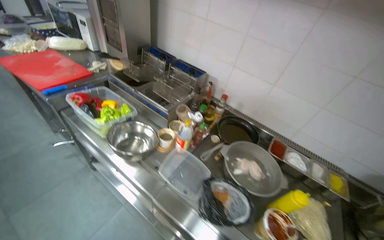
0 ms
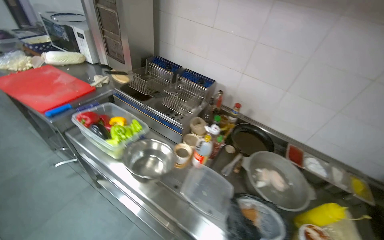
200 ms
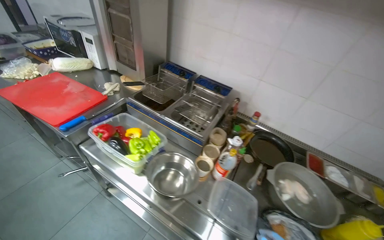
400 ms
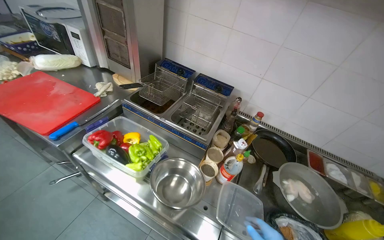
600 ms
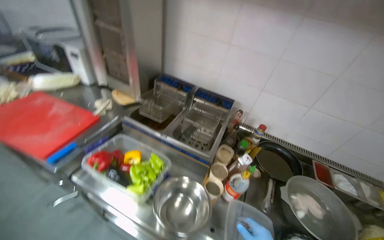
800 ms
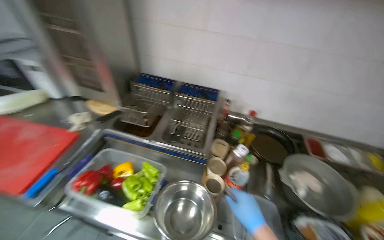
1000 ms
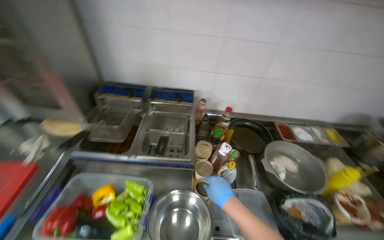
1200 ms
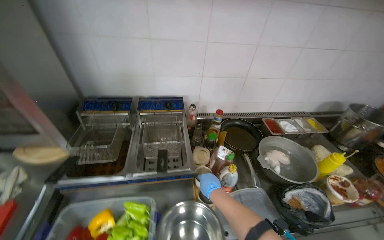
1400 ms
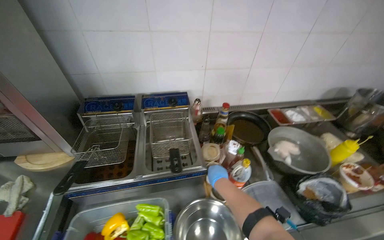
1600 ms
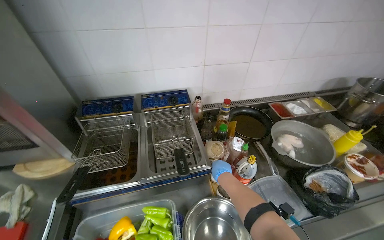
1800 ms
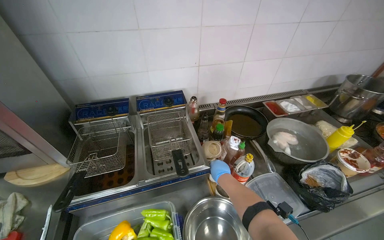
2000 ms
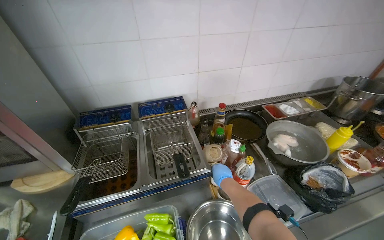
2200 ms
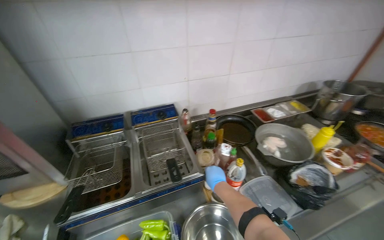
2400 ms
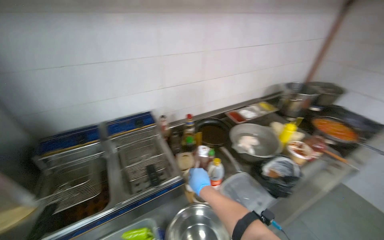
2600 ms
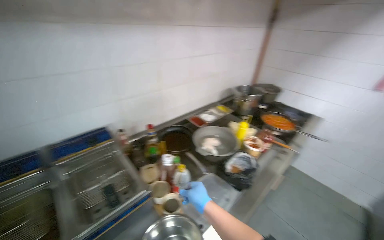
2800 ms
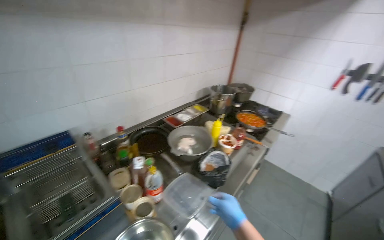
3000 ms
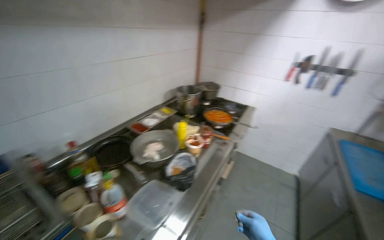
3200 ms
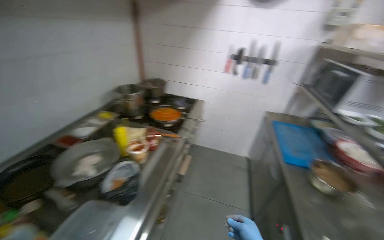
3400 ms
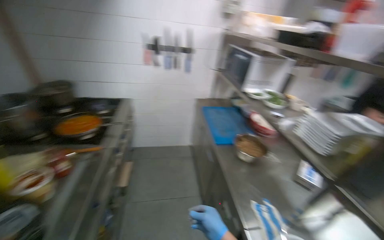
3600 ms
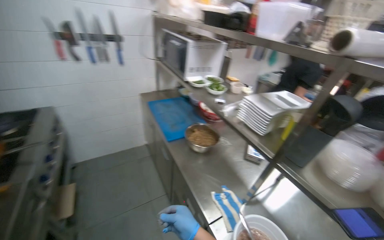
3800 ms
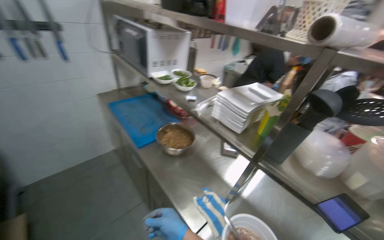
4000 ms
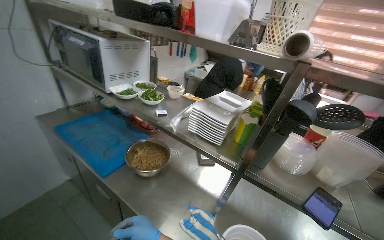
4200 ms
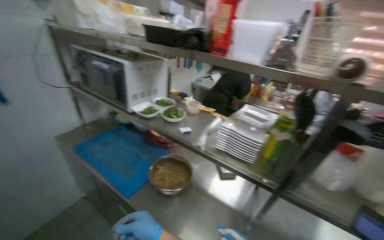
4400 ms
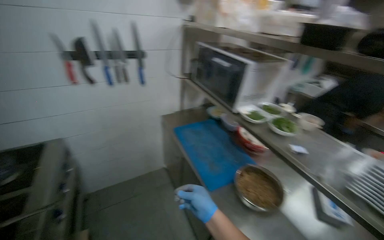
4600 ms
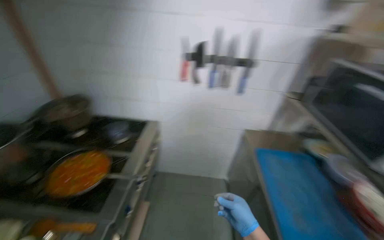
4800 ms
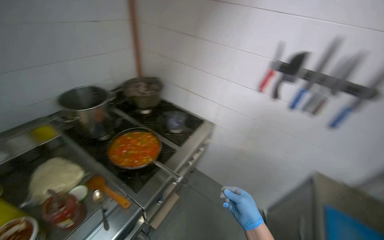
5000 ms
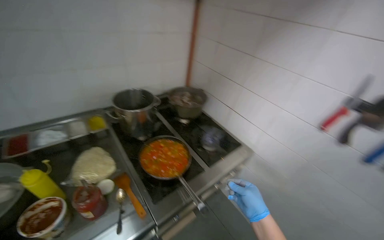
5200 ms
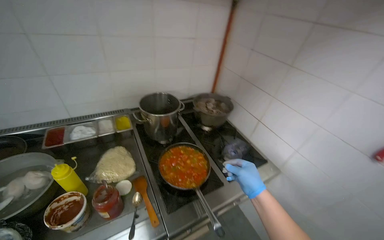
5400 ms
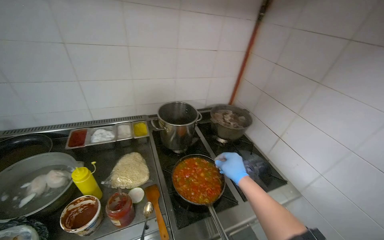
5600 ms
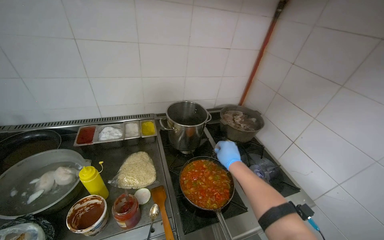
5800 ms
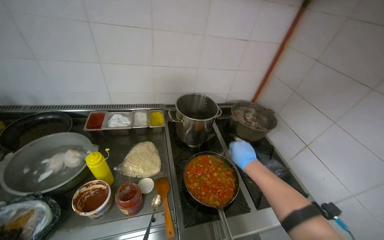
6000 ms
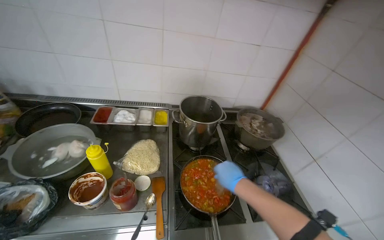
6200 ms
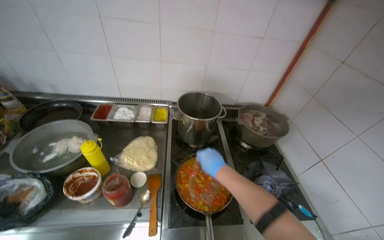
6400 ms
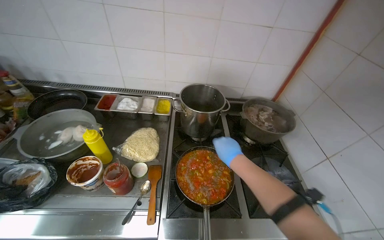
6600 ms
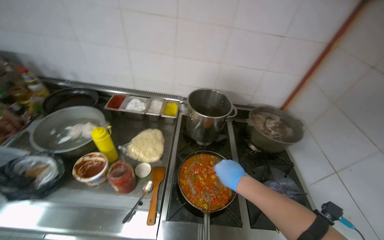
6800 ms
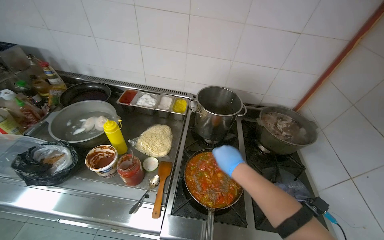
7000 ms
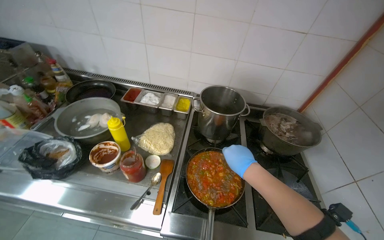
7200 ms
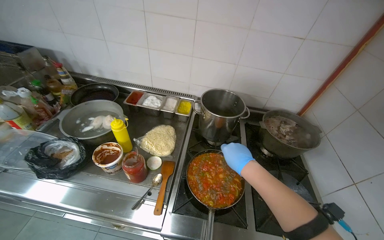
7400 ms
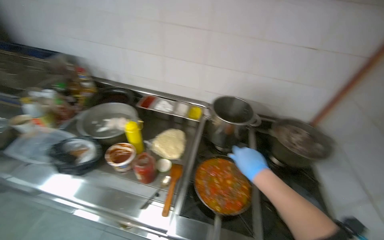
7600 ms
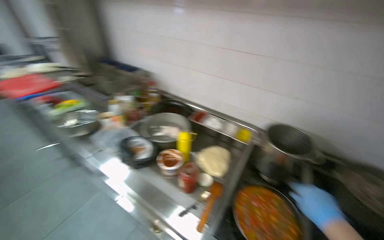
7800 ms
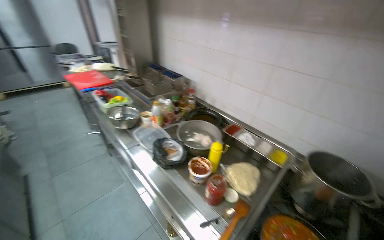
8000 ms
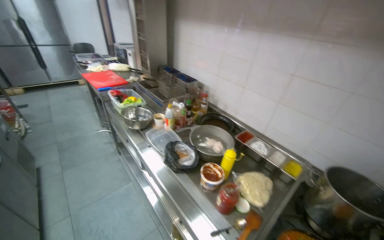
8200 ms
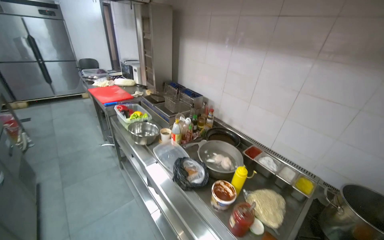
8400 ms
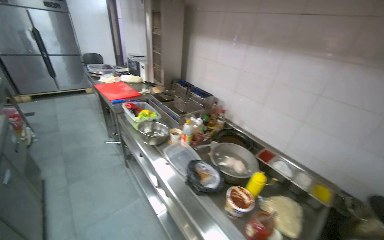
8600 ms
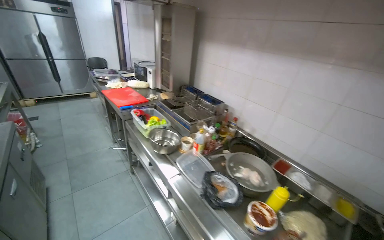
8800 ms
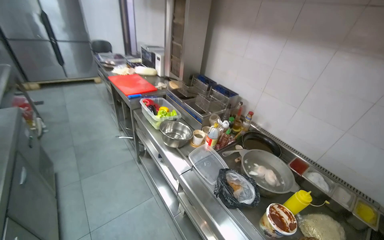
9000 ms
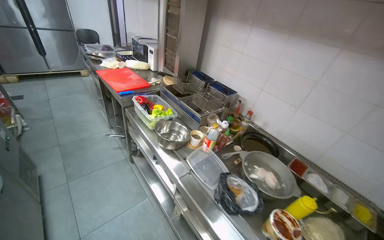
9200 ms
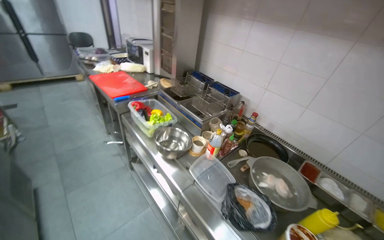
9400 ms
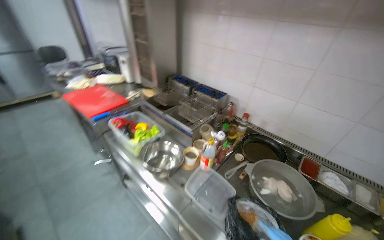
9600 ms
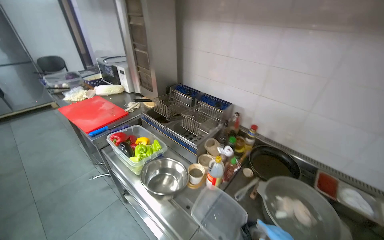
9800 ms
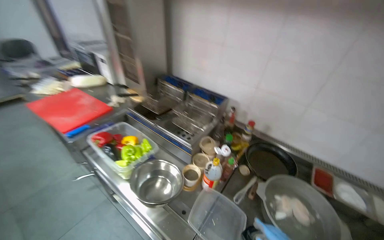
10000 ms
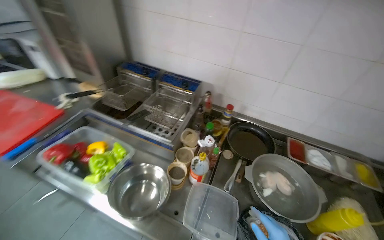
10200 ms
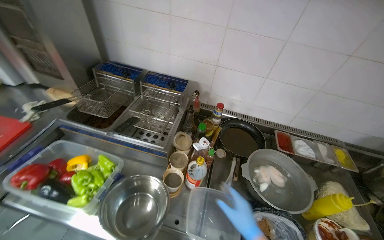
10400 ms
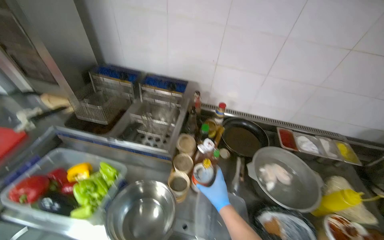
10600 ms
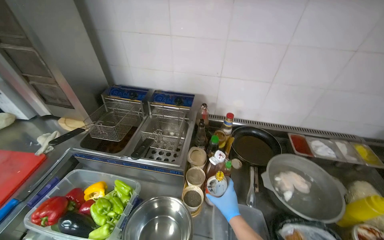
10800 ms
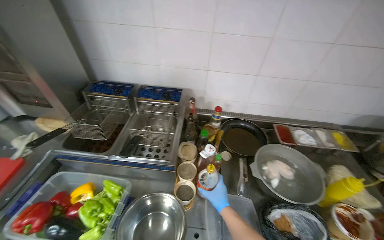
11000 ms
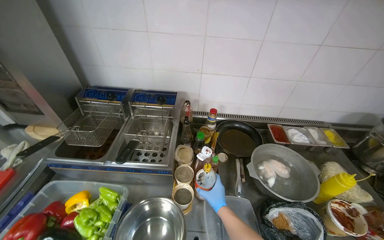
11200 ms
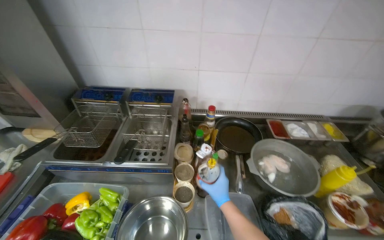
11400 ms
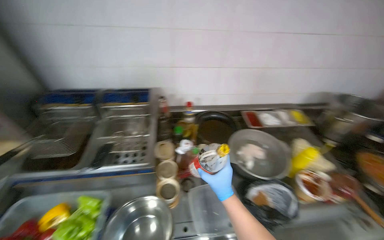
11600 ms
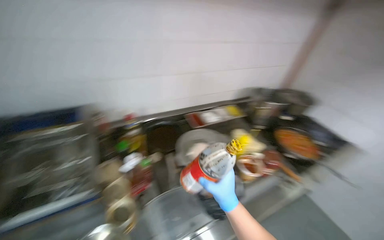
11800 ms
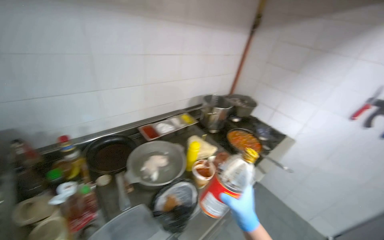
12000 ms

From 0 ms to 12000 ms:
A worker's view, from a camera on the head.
Job: cooking food.
The whole recording: Adding and stirring vegetables in pan. The worker stirs the vegetables in a pan, tastes them, and adds sauce and seasoning.
From 0 ms to 1600 ms: The wearer moves about 60 cm. The wearer looks some 45 degrees further to the right.
From 1600 ms to 3000 ms: The head rotates approximately 40 degrees to the right.
From 3000 ms to 4400 ms: The camera travels about 80 cm. The head rotates about 100 degrees to the right.
From 4400 ms to 6000 ms: The wearer moves about 70 cm. The wearer's head swings approximately 130 degrees to the left.
From 6000 ms to 7600 ms: The wearer looks some 25 degrees further to the left.
From 7600 ms to 9000 ms: The camera is carried roughly 60 cm. The head rotates some 40 degrees to the left.
From 9000 ms to 10400 ms: The wearer moves about 60 cm. The head turns to the right by roughly 40 degrees. The view tips downward by approximately 15 degrees.
From 10400 ms to 12000 ms: The wearer looks roughly 55 degrees further to the right.

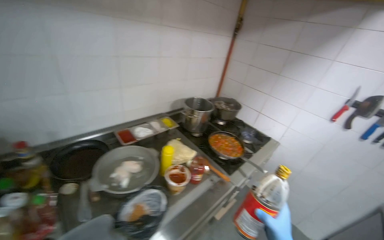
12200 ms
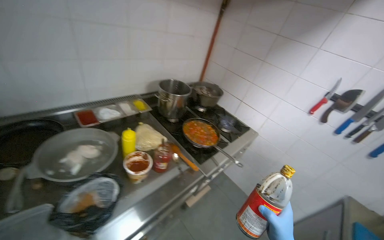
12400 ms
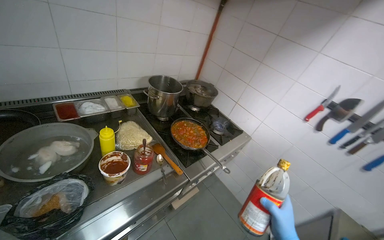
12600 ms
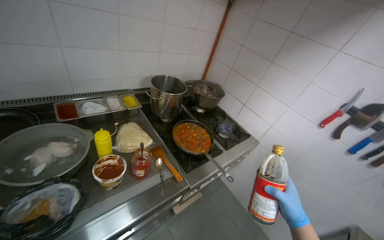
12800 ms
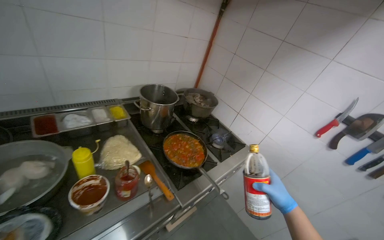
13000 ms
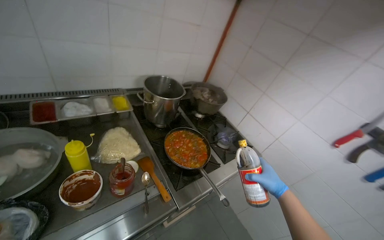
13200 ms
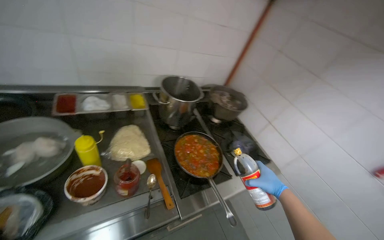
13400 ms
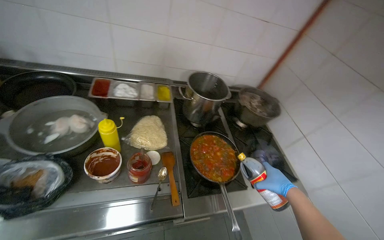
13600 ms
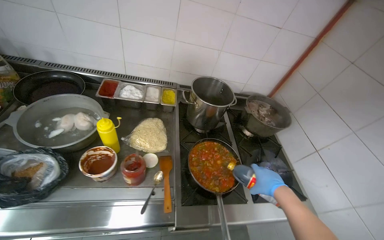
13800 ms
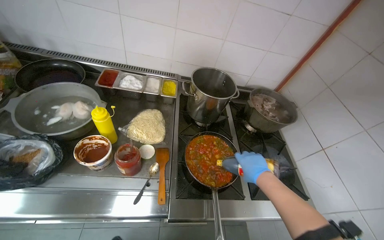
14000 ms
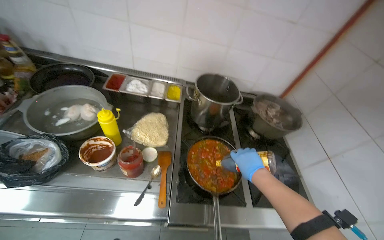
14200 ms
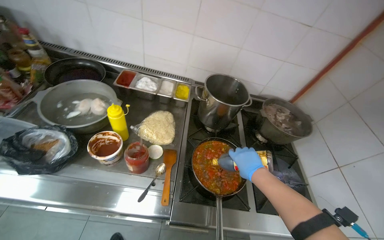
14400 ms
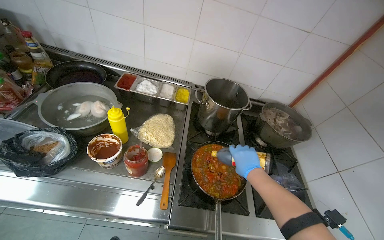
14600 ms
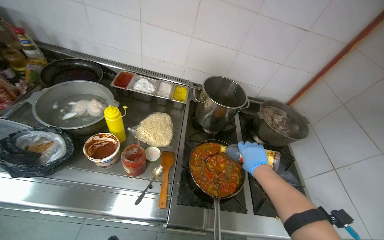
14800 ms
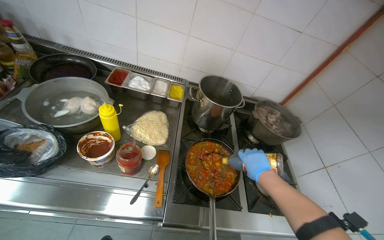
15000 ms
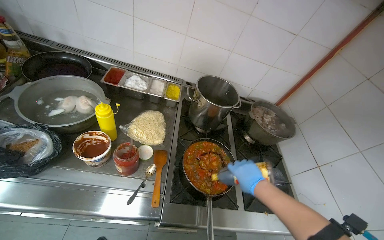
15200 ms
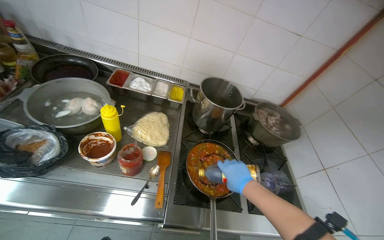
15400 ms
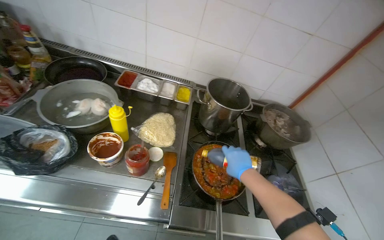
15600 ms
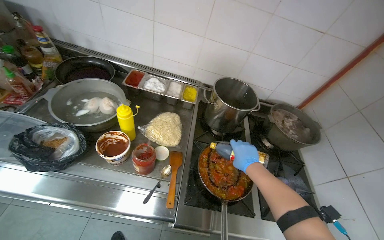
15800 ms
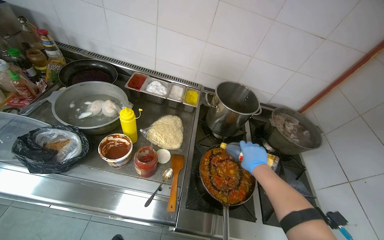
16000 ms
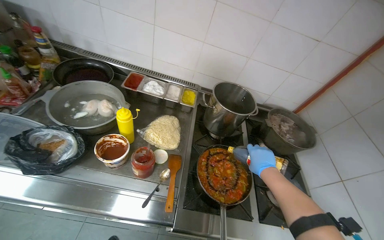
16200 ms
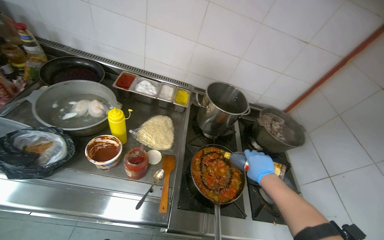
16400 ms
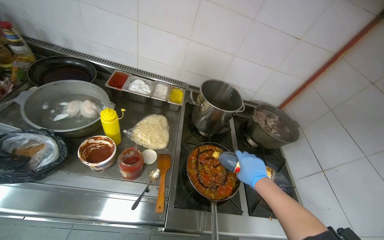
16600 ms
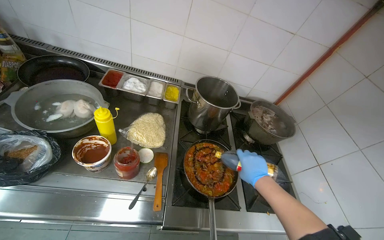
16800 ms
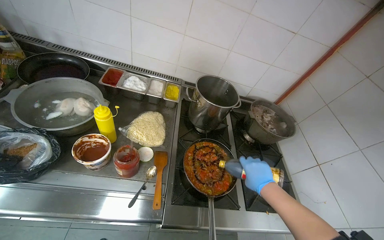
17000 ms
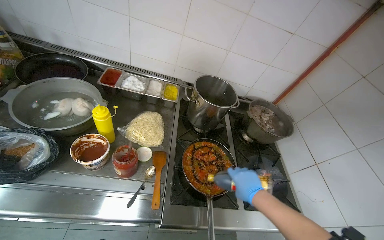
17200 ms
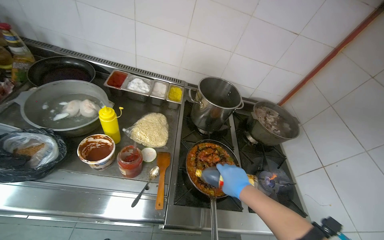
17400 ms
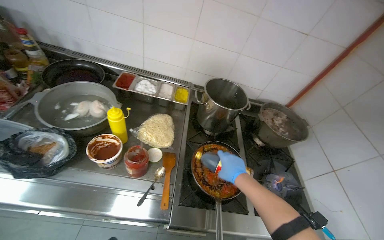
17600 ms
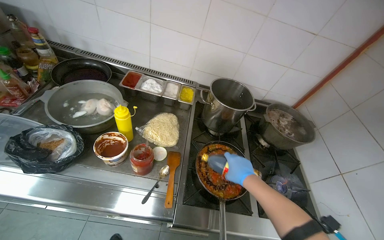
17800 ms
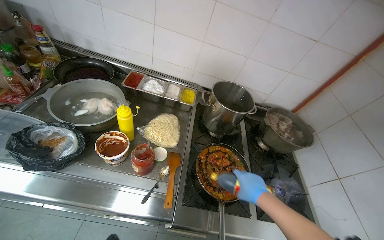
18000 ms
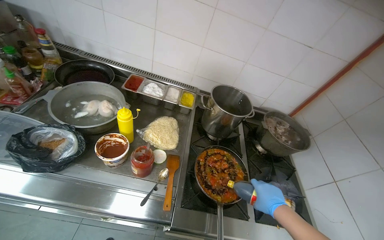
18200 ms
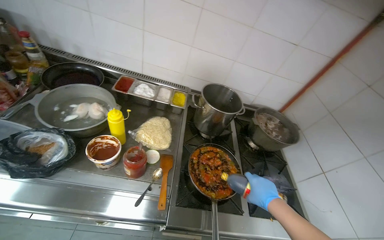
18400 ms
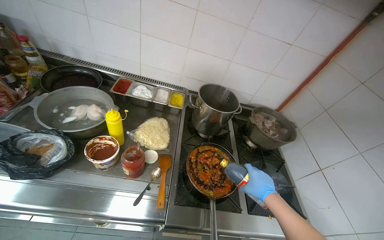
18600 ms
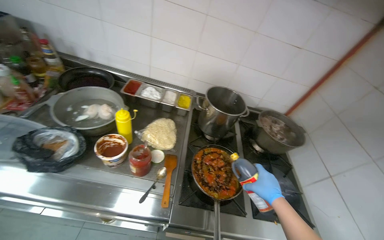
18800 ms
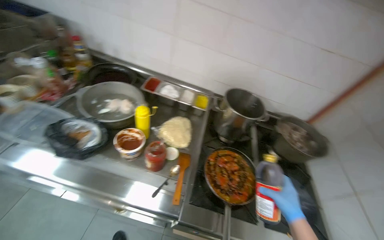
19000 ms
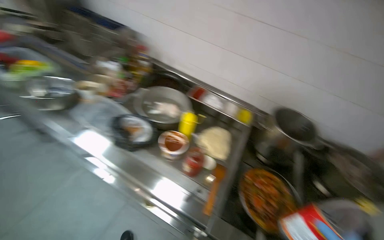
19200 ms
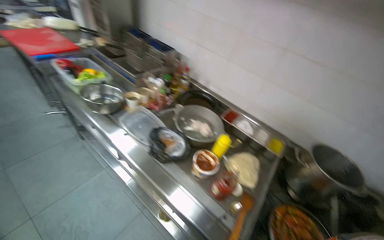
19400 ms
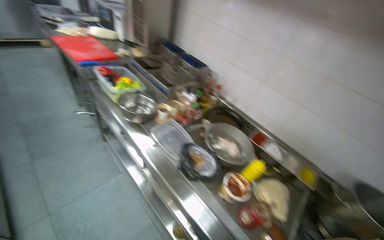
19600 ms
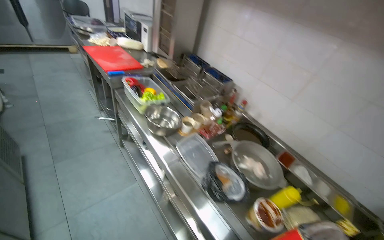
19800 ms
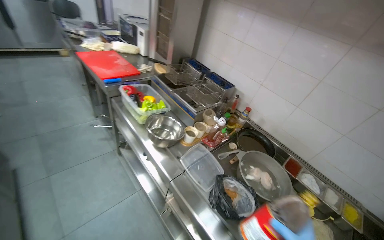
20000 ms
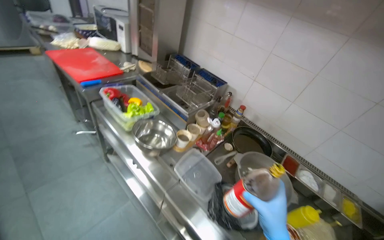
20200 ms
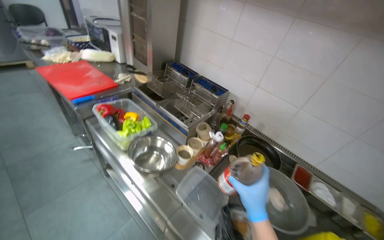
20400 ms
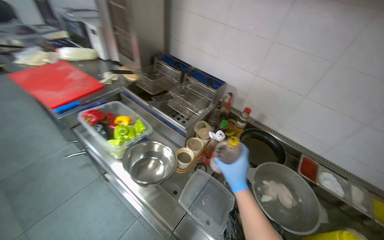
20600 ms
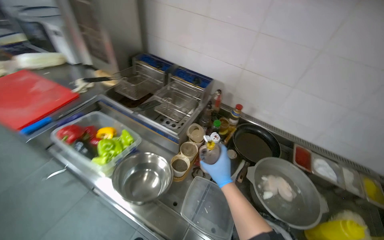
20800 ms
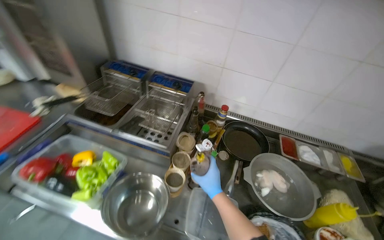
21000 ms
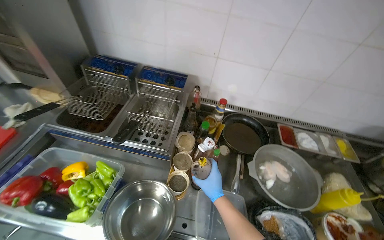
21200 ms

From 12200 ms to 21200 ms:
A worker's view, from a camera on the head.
Job: cooking food.
The whole recording: Adding and stirring vegetables in pan. The worker stirs the vegetables in a pan, tastes them, and adds sauce and seasoning.
From 12200 ms to 13800 ms: The wearer moves approximately 60 cm. The wearer's head swings some 40 degrees to the left.
From 18200 ms to 19800 ms: The camera is carried roughly 50 cm. The head turns to the left by about 45 degrees. The view tips upward by approximately 20 degrees.
From 19800 ms to 21200 ms: The camera travels some 60 cm. The head turns to the right by about 40 degrees. The wearer looks some 15 degrees further downward.
